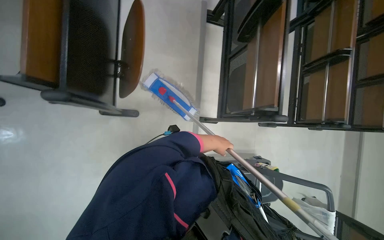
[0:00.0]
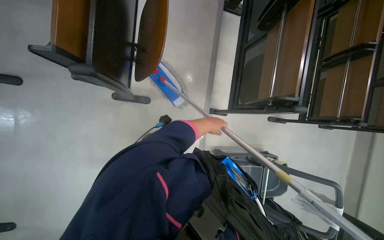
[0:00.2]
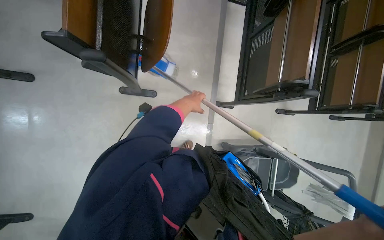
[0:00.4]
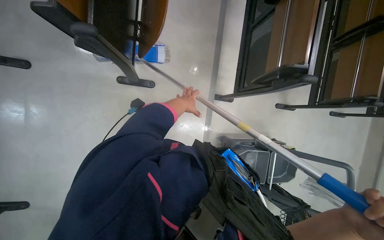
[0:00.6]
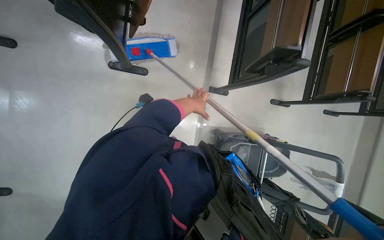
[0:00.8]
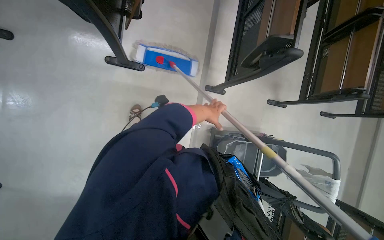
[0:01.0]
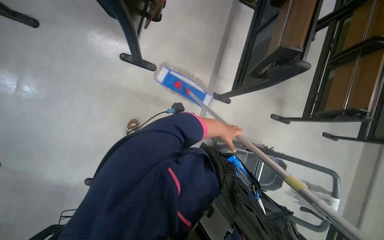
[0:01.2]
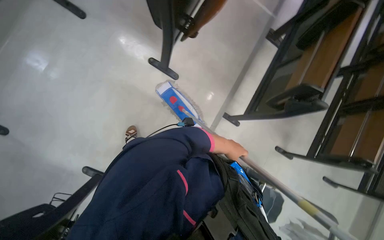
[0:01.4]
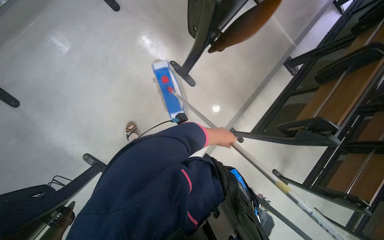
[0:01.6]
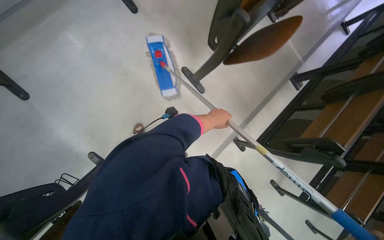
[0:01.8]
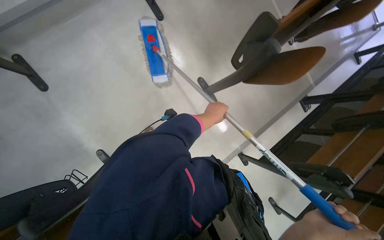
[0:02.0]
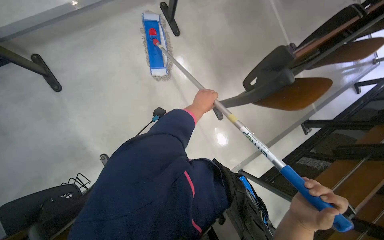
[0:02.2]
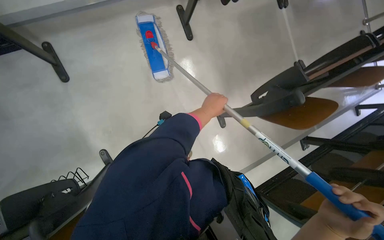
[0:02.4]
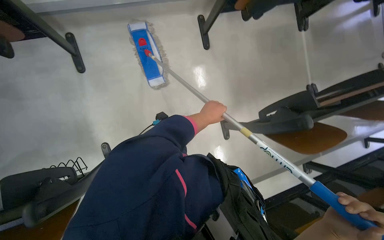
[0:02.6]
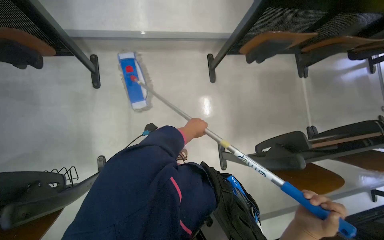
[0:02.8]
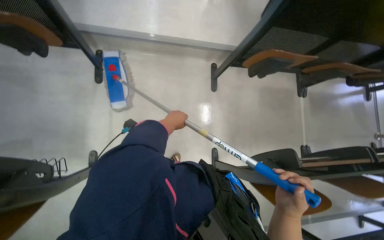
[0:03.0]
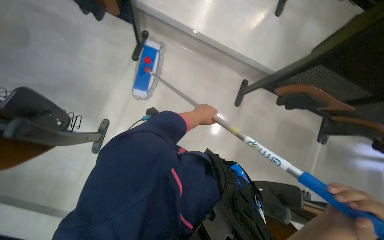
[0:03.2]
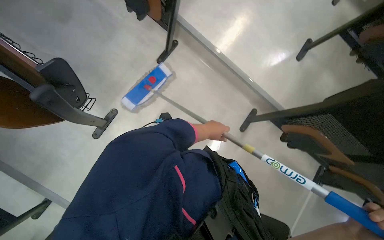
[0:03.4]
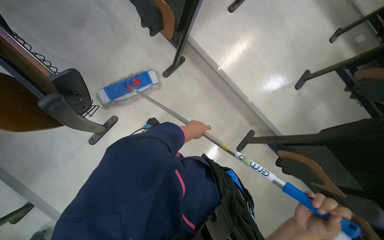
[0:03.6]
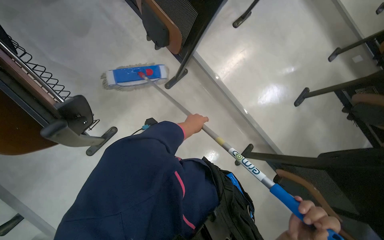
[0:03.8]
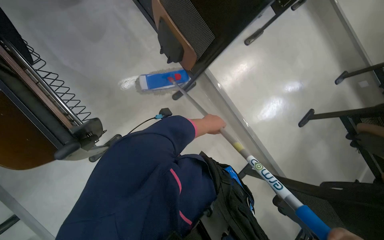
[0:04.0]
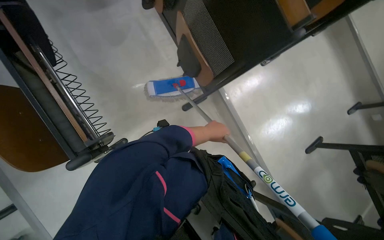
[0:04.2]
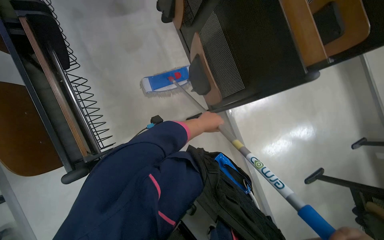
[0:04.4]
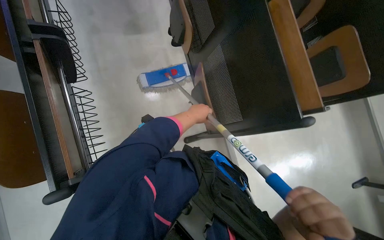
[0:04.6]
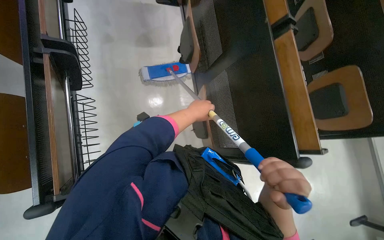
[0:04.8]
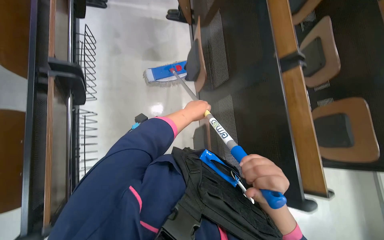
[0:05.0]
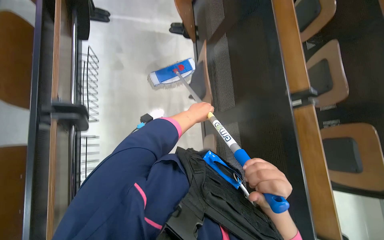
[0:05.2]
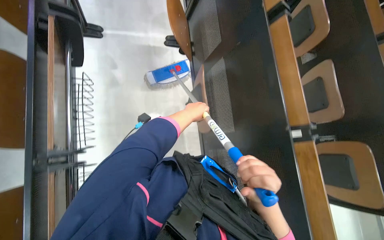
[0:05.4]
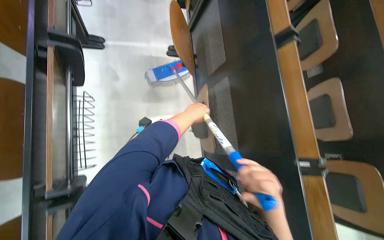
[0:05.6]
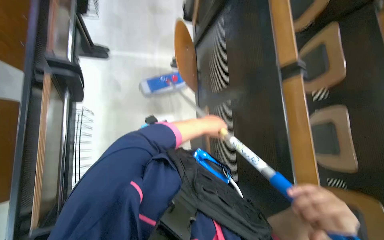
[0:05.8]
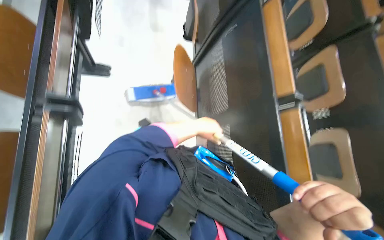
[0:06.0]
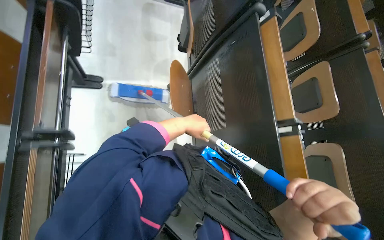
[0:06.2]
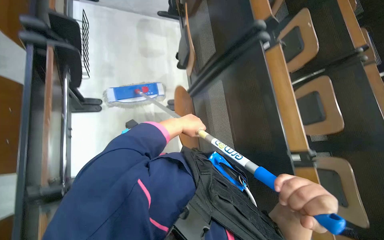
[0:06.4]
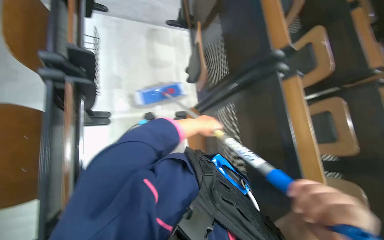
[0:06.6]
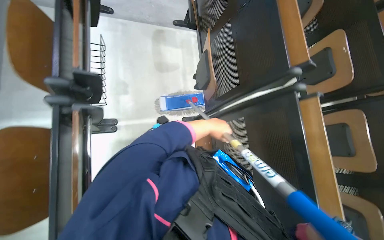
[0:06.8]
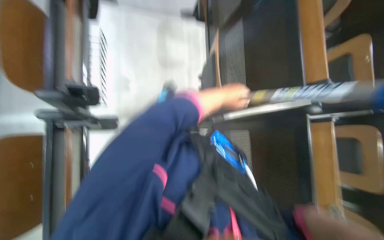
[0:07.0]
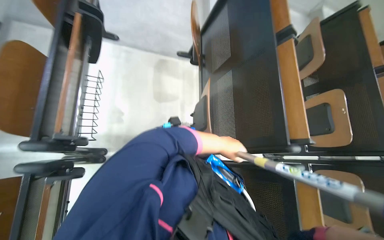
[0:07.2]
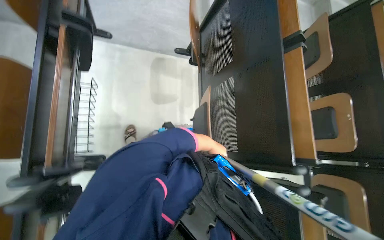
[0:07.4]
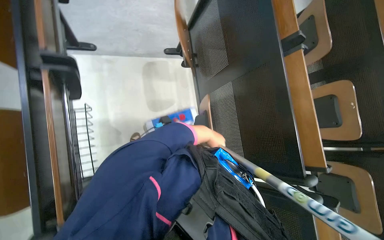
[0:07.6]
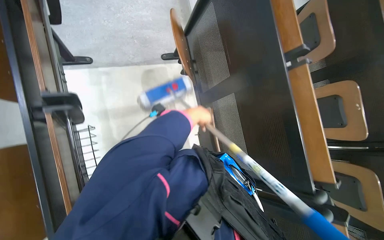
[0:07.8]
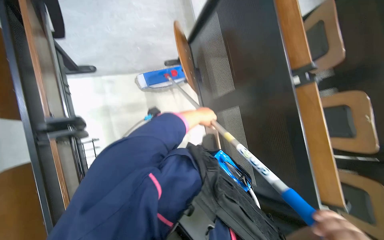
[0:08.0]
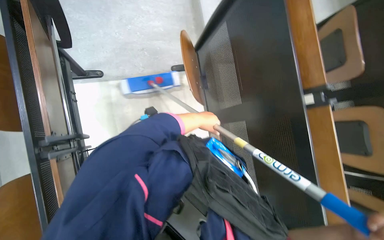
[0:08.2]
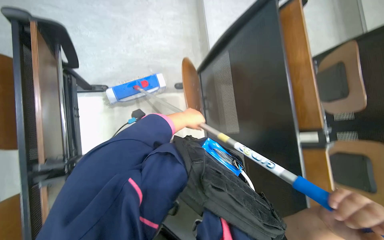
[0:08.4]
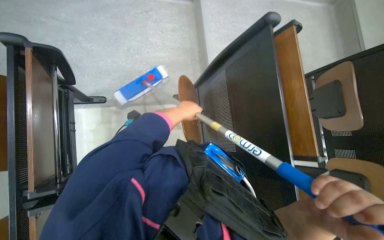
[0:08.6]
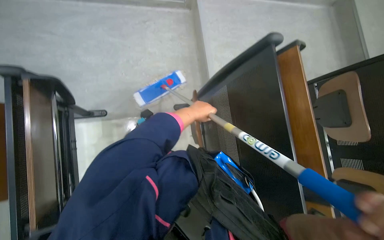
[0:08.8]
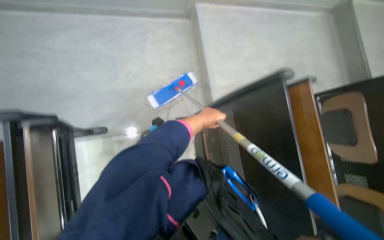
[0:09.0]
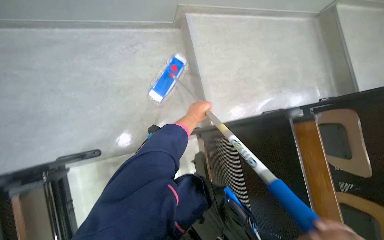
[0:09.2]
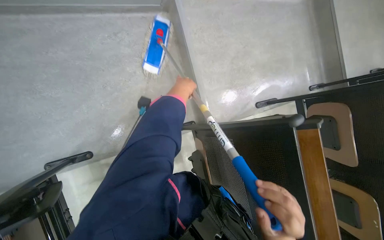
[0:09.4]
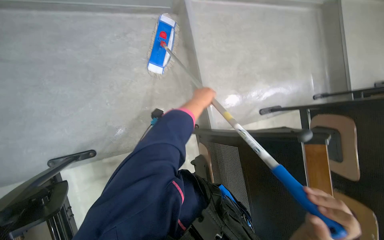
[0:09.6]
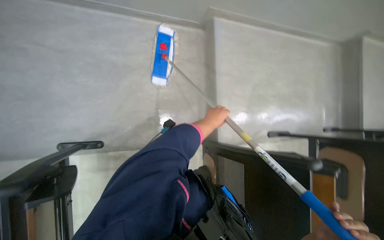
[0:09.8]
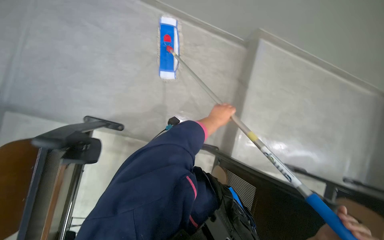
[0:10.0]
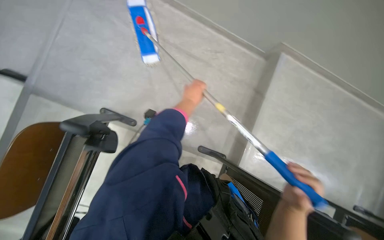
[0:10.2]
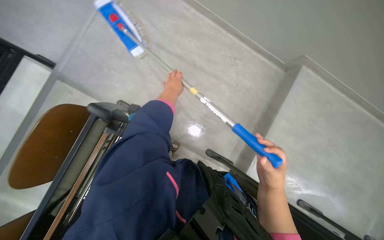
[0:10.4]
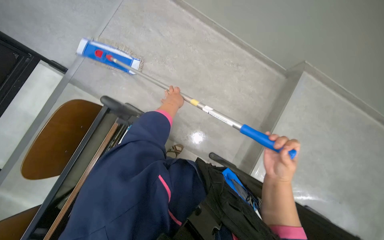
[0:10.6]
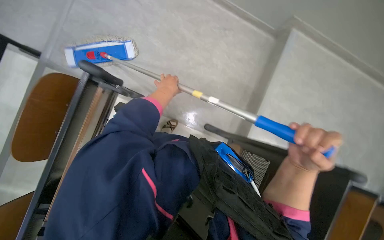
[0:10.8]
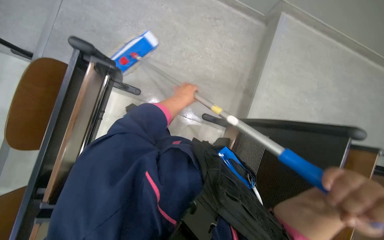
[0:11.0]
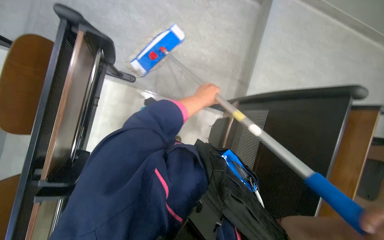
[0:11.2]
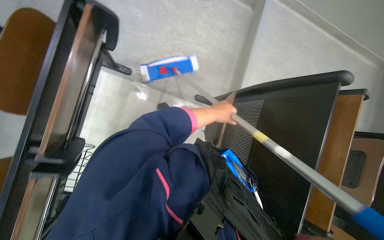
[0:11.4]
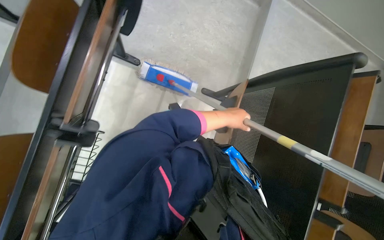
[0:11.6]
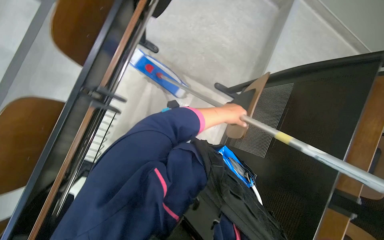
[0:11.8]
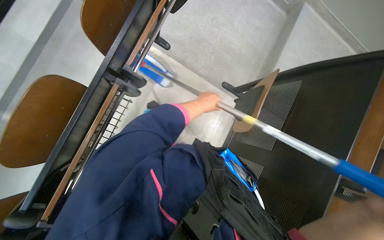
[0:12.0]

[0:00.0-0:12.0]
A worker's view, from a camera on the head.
Job: mopping floor.
The whole recording: Mopping lecture hall floor. The worker mops the lecture hall floor, periodically wringing and adjusting the mop.
0.0 to 1.6 s: The camera is carried roughly 50 cm. The scene turns roughly 35 degrees clockwise in the picture.
1.6 to 3.0 s: The wearer looks about 20 degrees further upward. Everything in view rotates approximately 45 degrees clockwise.
3.0 to 4.4 s: The camera travels approximately 60 cm. The view tips upward by some 15 degrees. The scene rotates clockwise by some 65 degrees.
4.4 to 6.0 s: The camera is carried about 80 cm. The view tips upward by approximately 15 degrees.
6.0 to 7.6 s: The left hand is displaced farther from the camera by roughly 20 cm.
7.6 to 9.0 s: The camera is carried about 50 cm.
9.0 to 10.4 s: The left hand goes about 40 cm up the picture and to the left.
10.4 to 12.0 s: The left hand heads down the picture, covering approximately 20 cm.

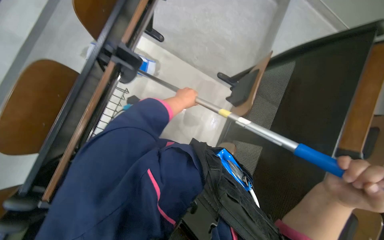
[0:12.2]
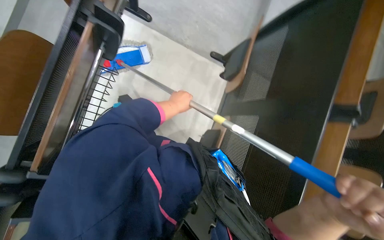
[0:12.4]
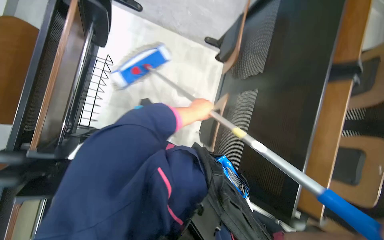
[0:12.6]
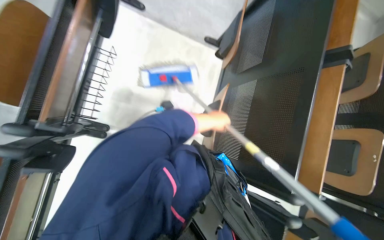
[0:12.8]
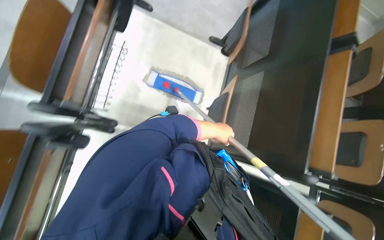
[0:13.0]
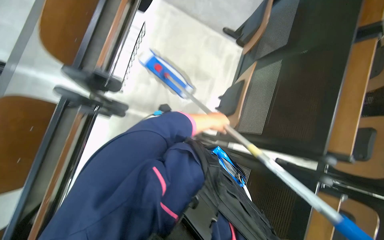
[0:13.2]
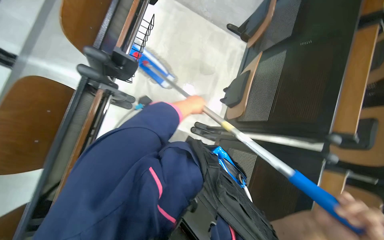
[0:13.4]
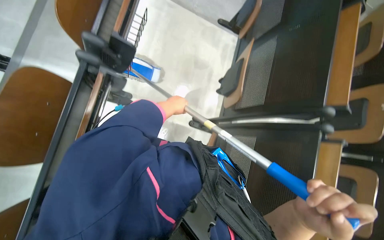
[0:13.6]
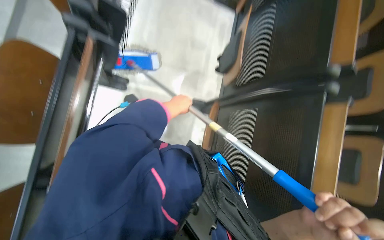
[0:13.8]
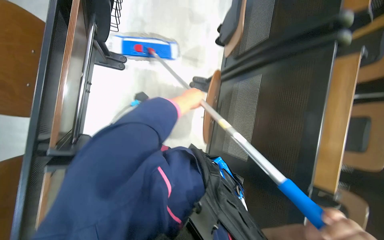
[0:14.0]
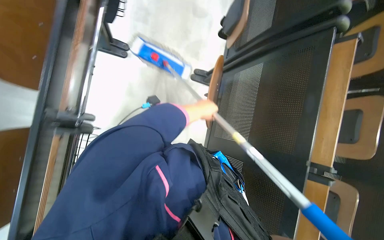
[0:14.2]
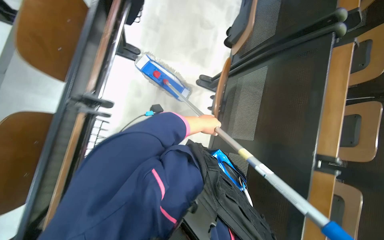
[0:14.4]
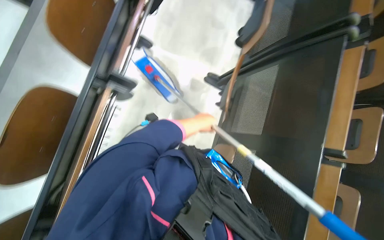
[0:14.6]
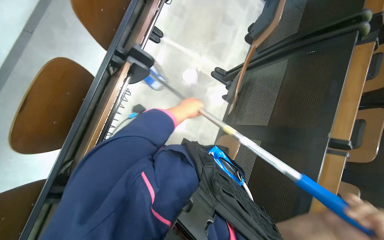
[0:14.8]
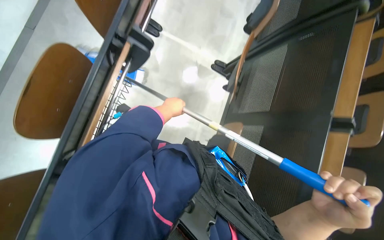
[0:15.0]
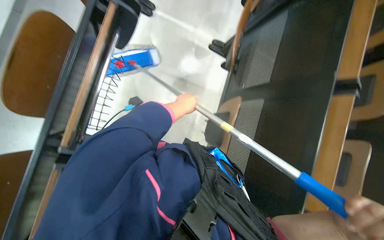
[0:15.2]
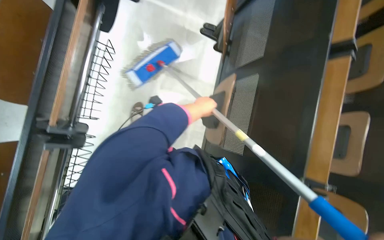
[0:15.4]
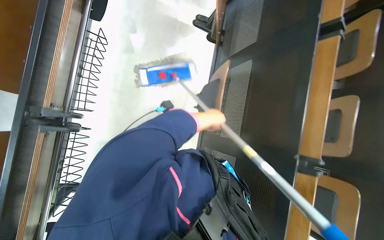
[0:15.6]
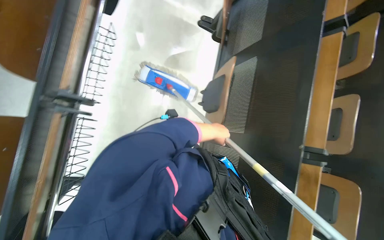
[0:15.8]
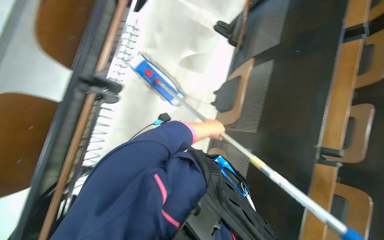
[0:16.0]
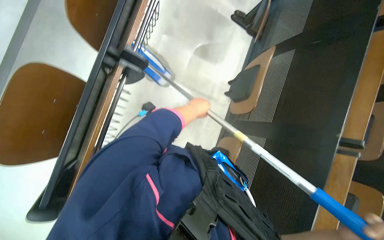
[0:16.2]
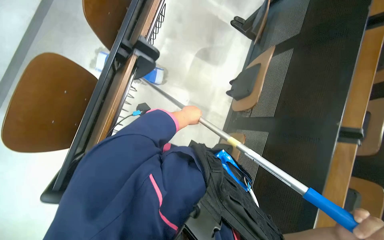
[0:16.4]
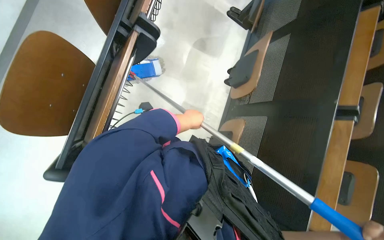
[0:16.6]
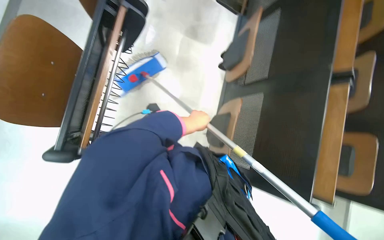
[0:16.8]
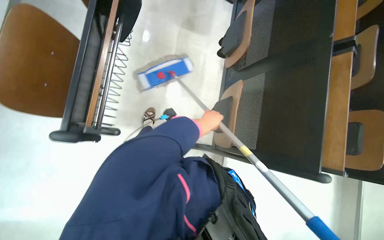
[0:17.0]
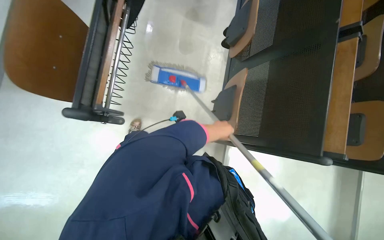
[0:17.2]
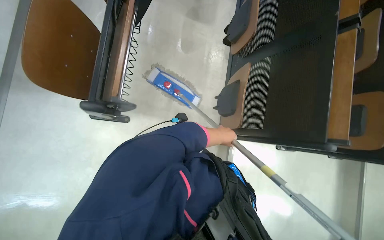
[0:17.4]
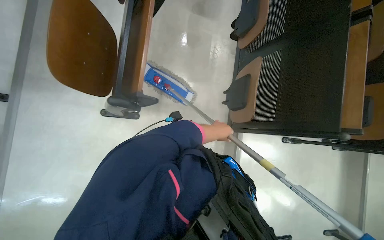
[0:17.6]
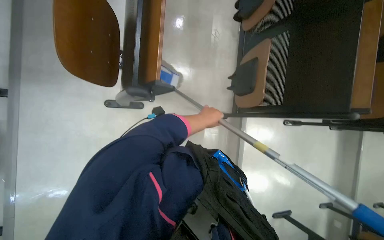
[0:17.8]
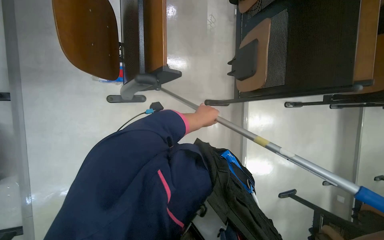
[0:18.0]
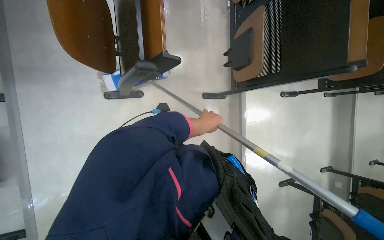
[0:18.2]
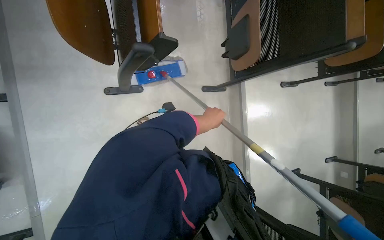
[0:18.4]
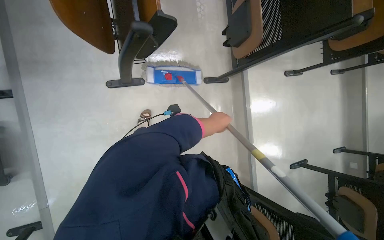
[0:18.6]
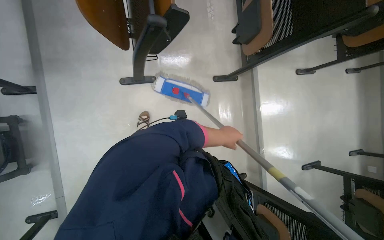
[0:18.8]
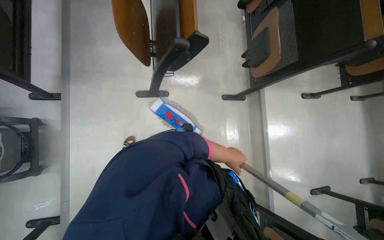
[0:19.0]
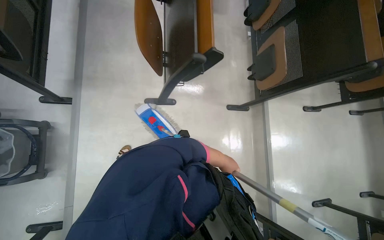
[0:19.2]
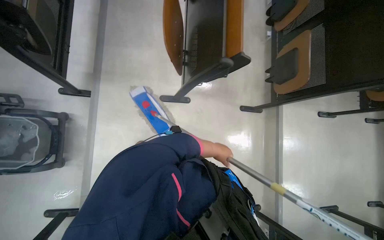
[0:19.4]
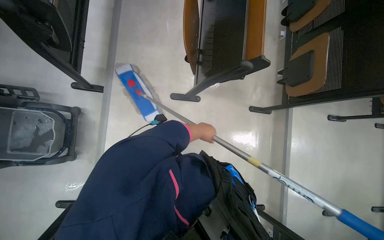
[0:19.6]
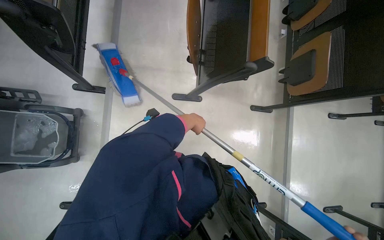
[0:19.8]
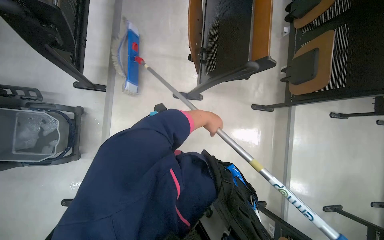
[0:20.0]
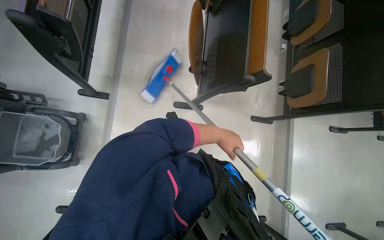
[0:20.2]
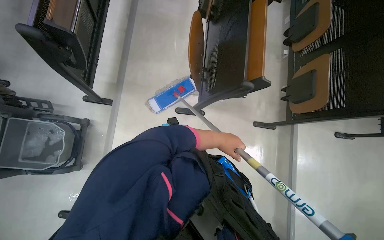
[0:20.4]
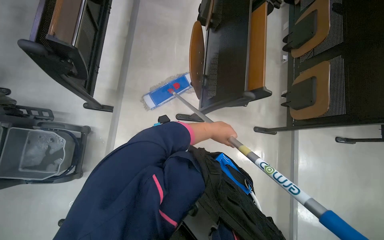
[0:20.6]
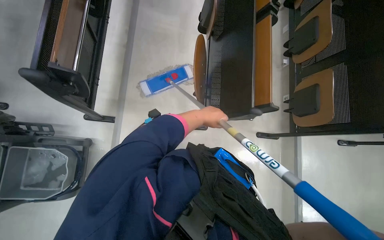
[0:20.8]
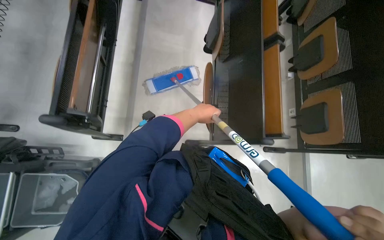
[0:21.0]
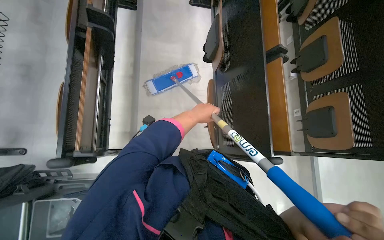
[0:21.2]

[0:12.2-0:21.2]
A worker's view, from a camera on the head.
Job: mopping floor.
The whole recording: Mopping lecture hall floor. The worker mops the lecture hall floor, periodically wringing and adjusting the mop.
12.2 to 13.8 s: The left hand reaches about 20 cm to the right, then returns.
13.8 to 15.2 s: The camera is carried about 50 cm.
15.2 to 16.6 s: The wearer moves roughly 40 cm.
16.6 to 18.2 s: The head travels approximately 40 cm.
18.2 to 19.8 s: The wearer moves about 40 cm.
19.8 to 21.2 s: The camera is carried approximately 40 cm.
